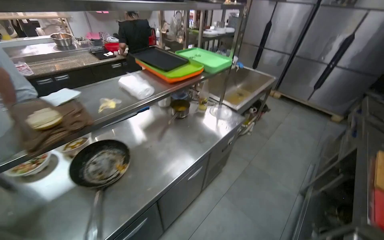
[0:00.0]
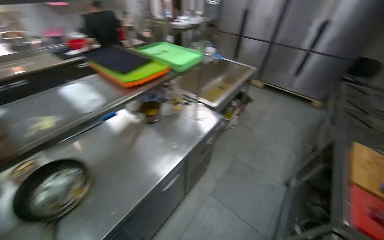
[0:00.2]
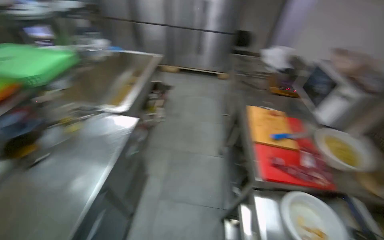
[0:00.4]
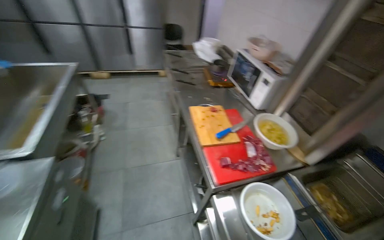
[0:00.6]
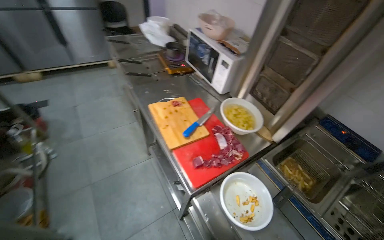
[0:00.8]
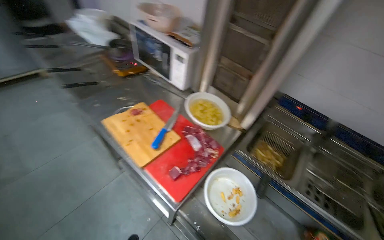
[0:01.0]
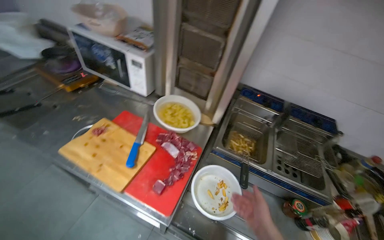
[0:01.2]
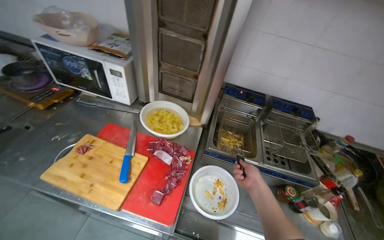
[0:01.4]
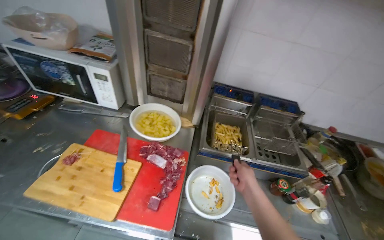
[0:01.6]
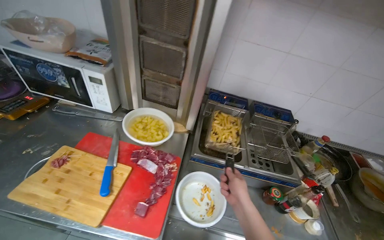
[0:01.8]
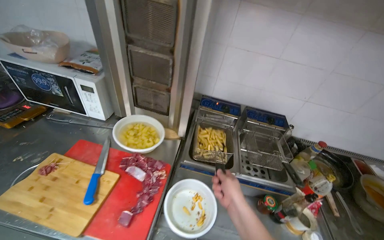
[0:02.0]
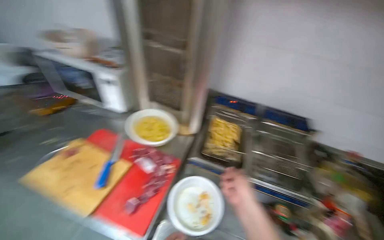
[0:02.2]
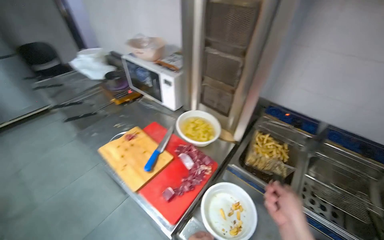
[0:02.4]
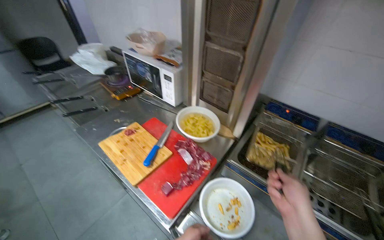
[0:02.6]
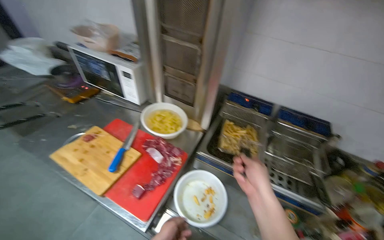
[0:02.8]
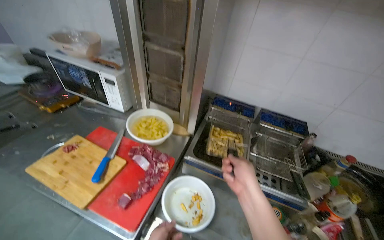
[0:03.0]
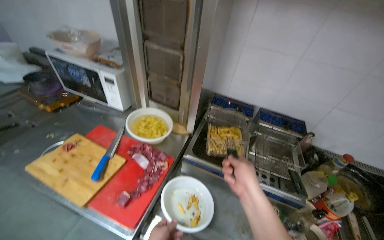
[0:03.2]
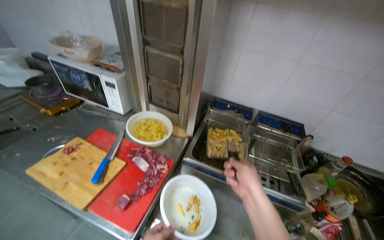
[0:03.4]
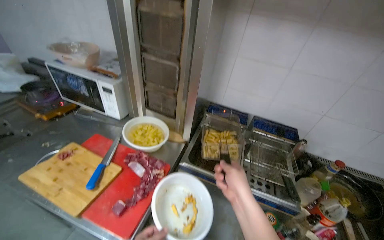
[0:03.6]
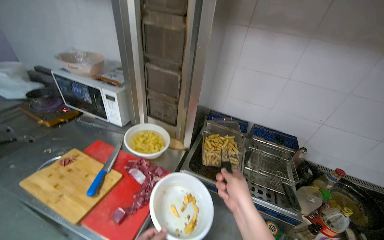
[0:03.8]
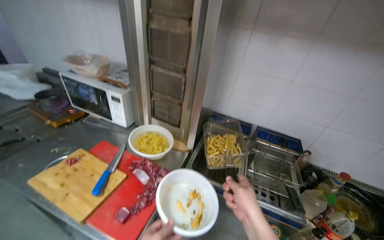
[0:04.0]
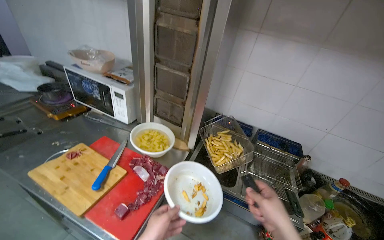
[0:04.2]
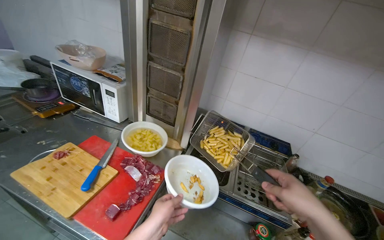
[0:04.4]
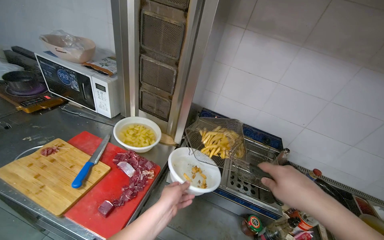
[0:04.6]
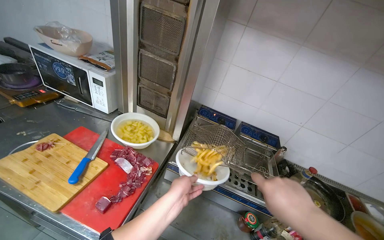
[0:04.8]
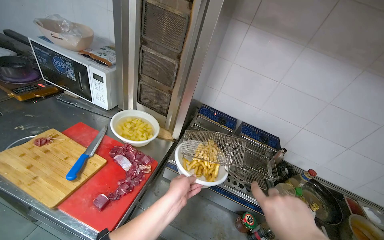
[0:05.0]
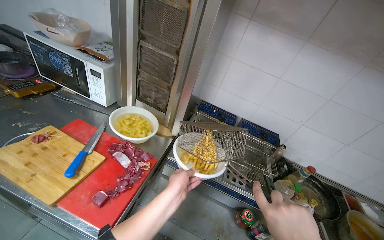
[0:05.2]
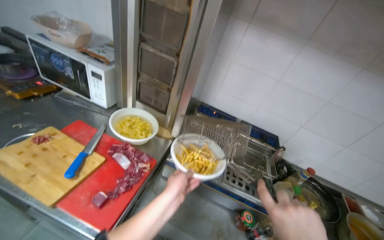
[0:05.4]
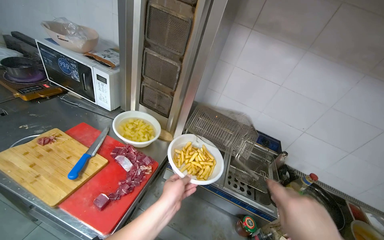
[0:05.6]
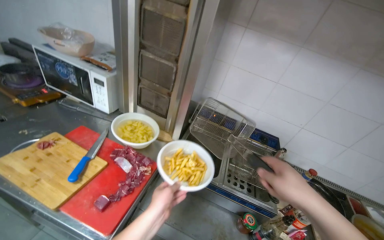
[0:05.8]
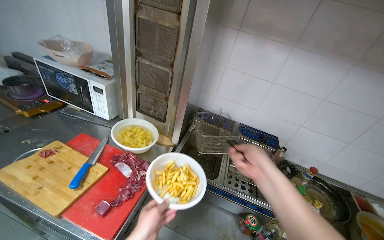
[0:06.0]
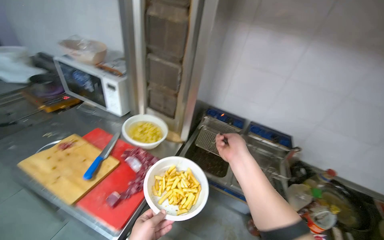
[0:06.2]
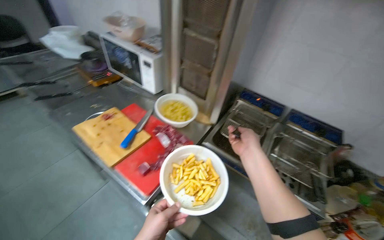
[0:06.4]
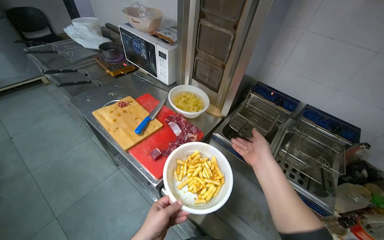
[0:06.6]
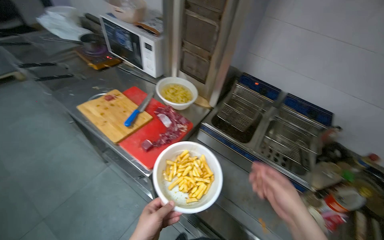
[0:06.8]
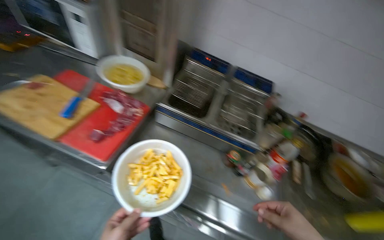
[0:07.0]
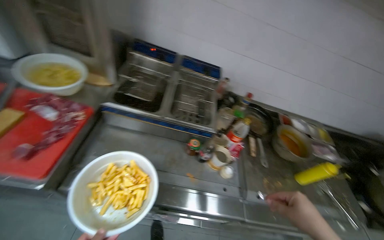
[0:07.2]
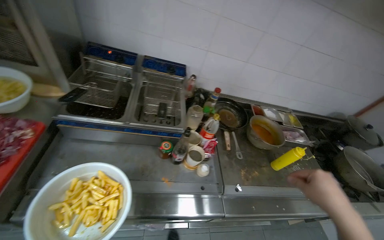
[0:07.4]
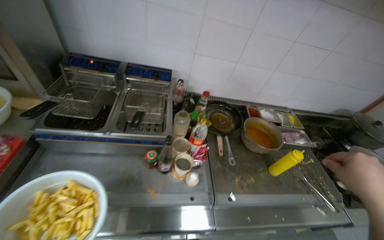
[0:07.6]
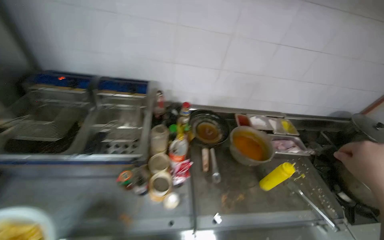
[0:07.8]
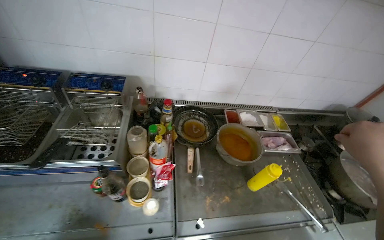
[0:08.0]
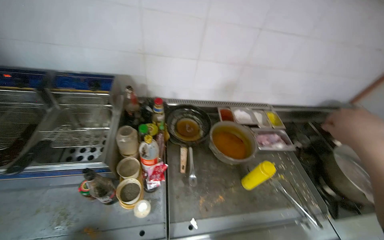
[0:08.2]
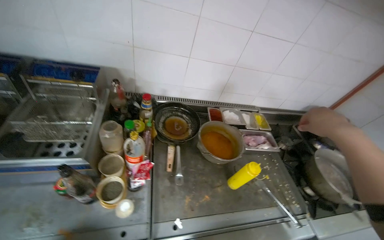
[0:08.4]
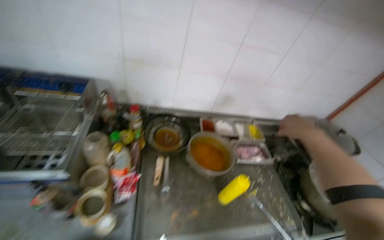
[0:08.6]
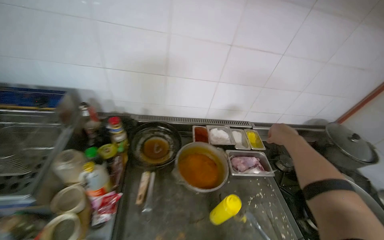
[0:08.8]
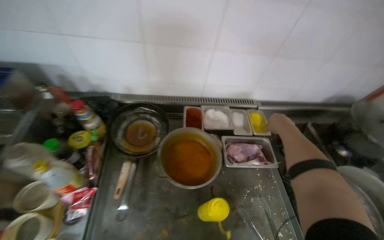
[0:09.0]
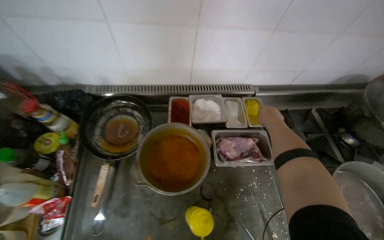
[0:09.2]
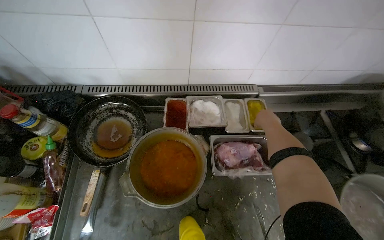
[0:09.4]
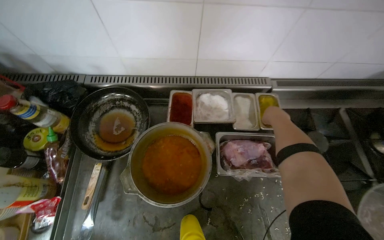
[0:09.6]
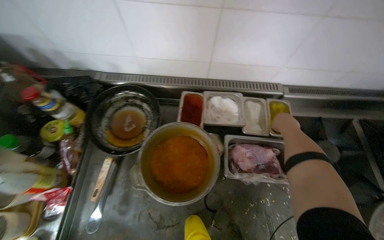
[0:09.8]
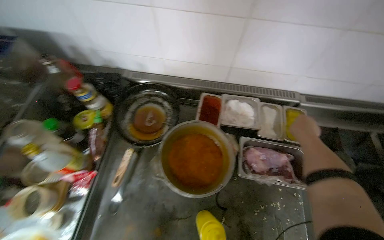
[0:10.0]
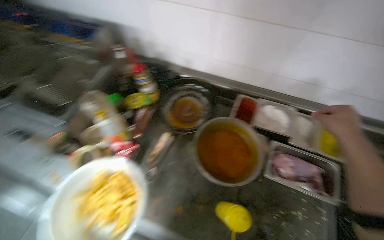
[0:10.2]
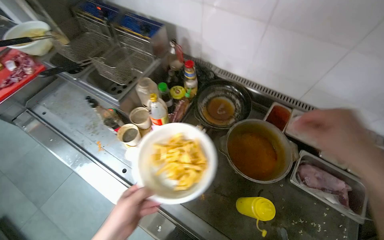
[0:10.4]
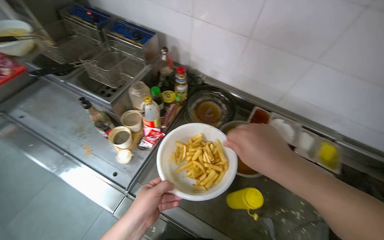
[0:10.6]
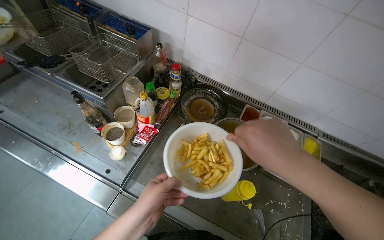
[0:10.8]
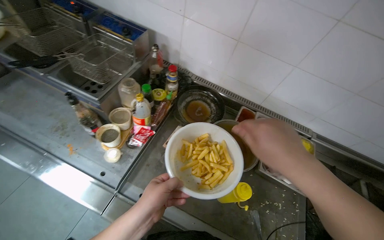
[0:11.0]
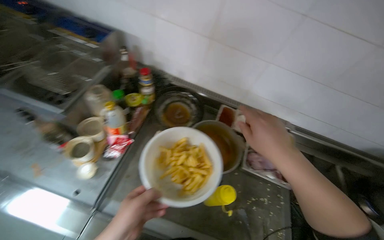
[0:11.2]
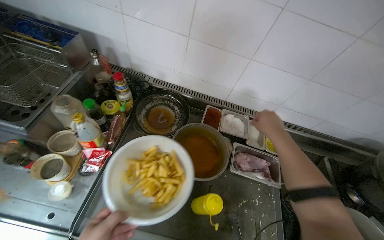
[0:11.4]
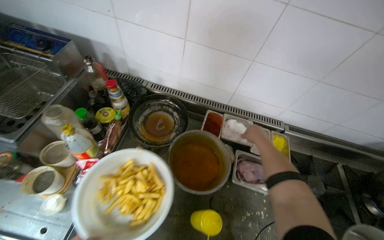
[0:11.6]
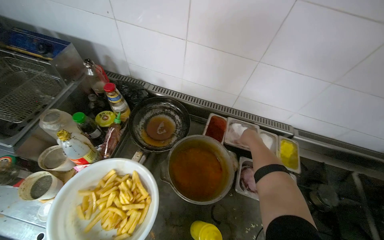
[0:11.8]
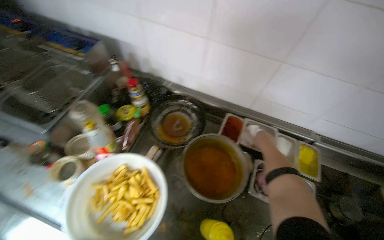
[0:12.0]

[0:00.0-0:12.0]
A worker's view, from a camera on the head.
Job: preparing food.
The whole recording: Seasoning Fried Potatoes. The worker places fried potatoes into a bowl and adds seasoning.
0:00.0 to 0:01.6: The camera is carried roughly 90 cm. The head turns to the right by some 125 degrees. The wearer looks approximately 20 degrees further downward.
0:03.0 to 0:04.4: The right hand is displaced to the right and nearer to the camera by about 15 cm.
0:06.0 to 0:07.6: The head rotates roughly 25 degrees to the right. The wearer looks roughly 20 degrees further downward.
0:07.6 to 0:09.0: The head travels approximately 70 cm.
0:09.0 to 0:10.4: The wearer looks some 35 degrees further to the left.
0:10.4 to 0:12.0: The right hand travels farther from the camera by some 35 cm.

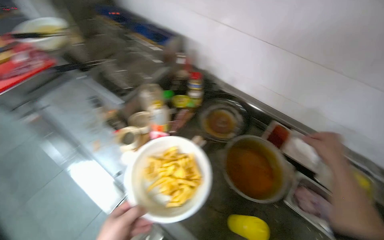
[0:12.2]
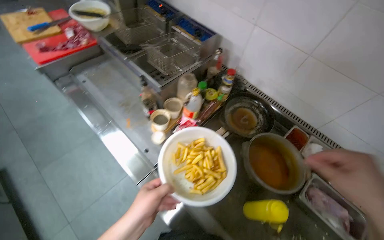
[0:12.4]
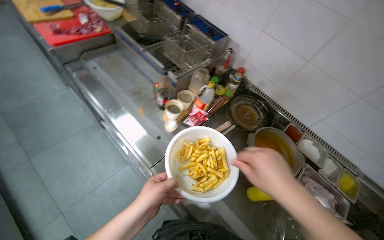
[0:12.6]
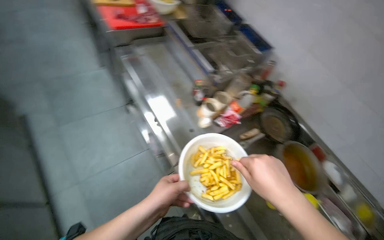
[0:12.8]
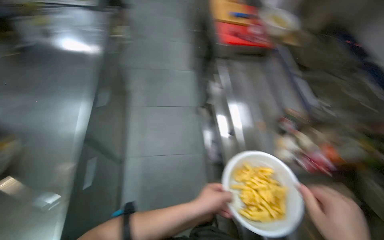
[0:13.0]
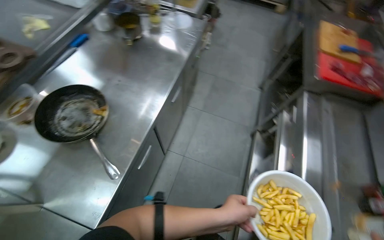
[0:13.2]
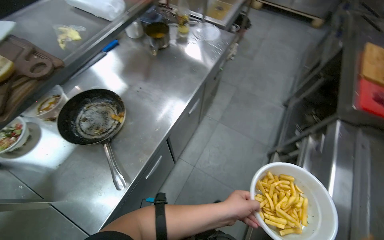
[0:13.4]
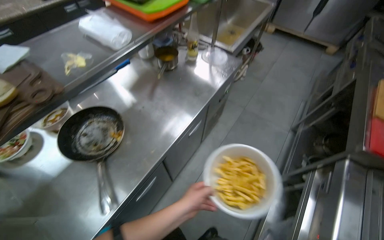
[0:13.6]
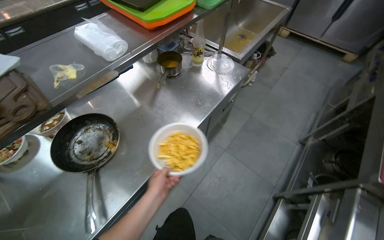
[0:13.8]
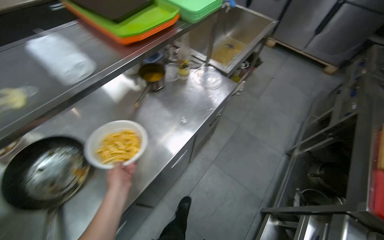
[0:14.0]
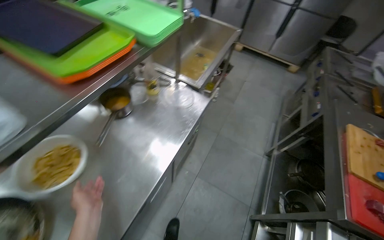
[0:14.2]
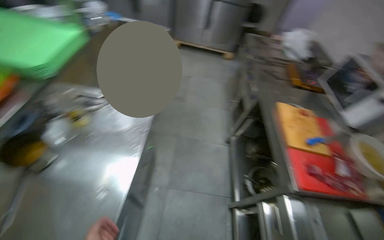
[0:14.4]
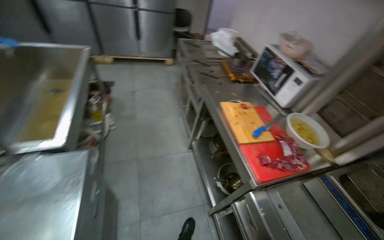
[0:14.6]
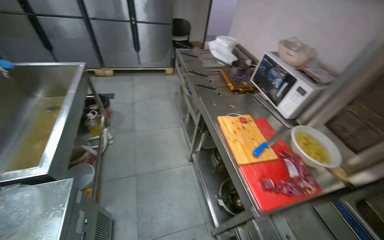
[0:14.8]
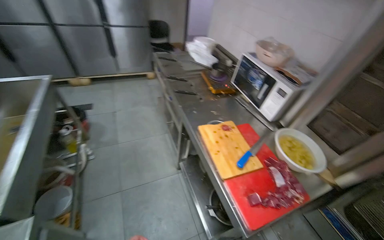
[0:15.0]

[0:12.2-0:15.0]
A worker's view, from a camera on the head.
Job: preparing food.
The whole recording: Seasoning Fried Potatoes. The worker places fried potatoes into a bowl and adds seasoning.
0:12.2 to 0:13.6: The camera travels some 70 cm. The head rotates roughly 65 degrees to the left.
0:13.6 to 0:15.0: The camera travels roughly 80 cm. The wearer's head swings roughly 55 degrees to the right.

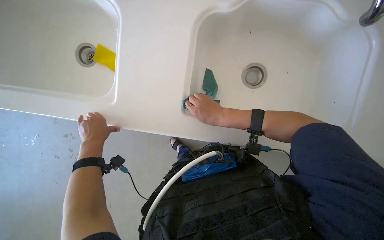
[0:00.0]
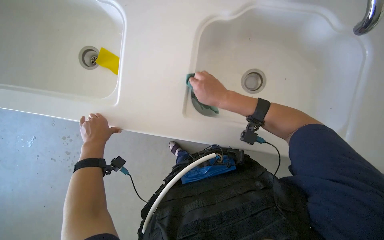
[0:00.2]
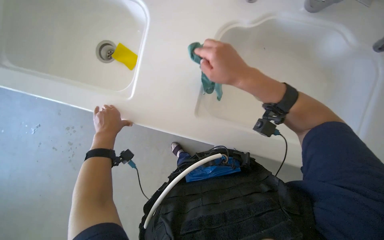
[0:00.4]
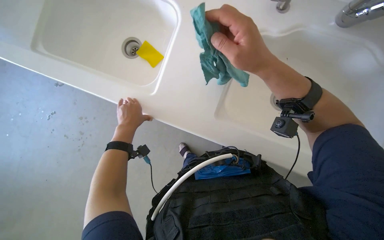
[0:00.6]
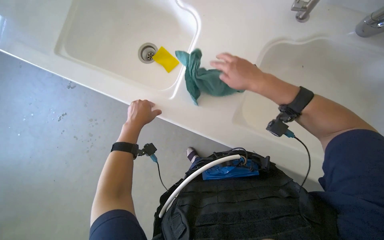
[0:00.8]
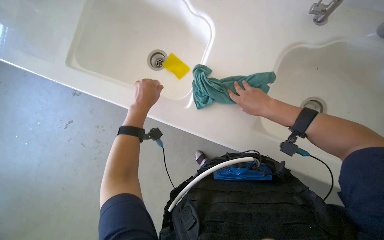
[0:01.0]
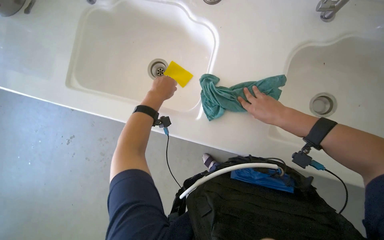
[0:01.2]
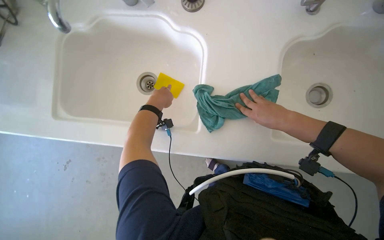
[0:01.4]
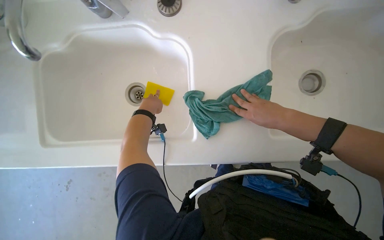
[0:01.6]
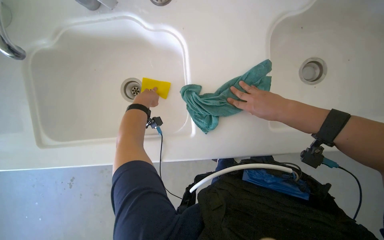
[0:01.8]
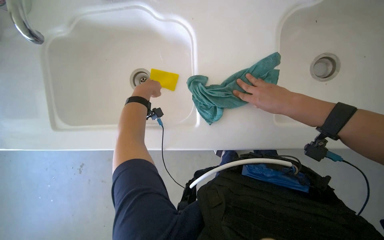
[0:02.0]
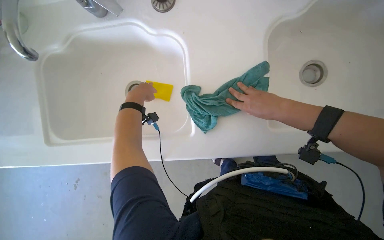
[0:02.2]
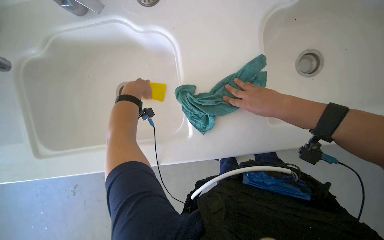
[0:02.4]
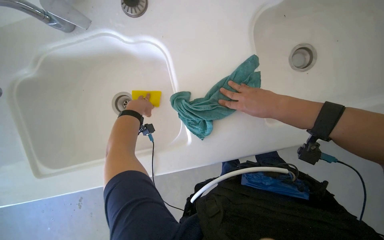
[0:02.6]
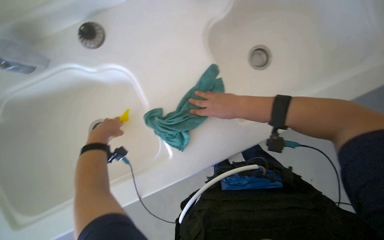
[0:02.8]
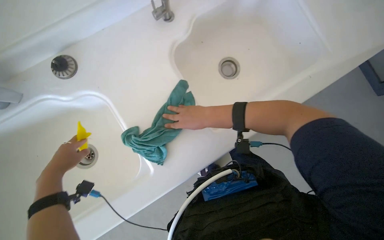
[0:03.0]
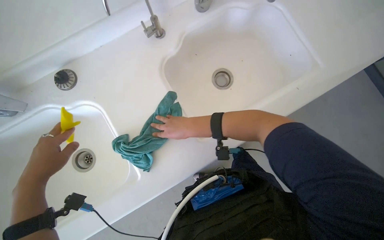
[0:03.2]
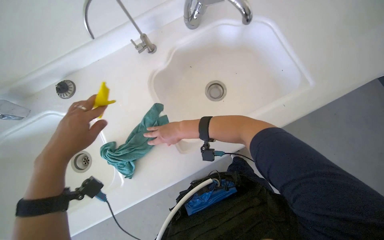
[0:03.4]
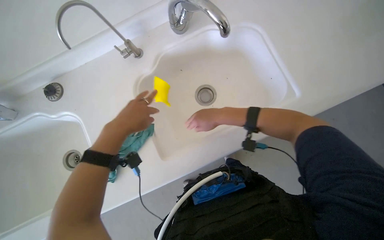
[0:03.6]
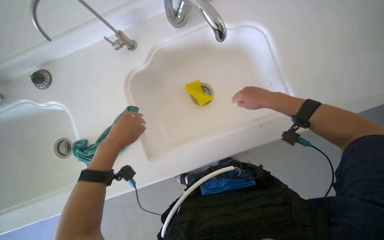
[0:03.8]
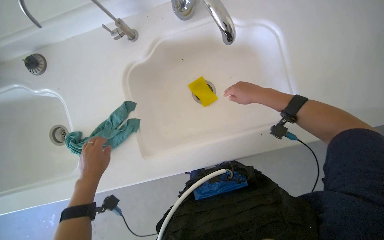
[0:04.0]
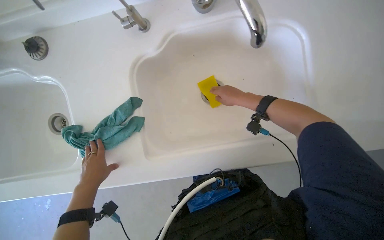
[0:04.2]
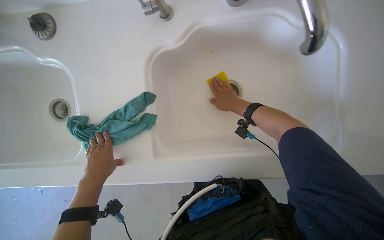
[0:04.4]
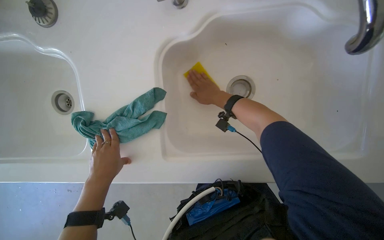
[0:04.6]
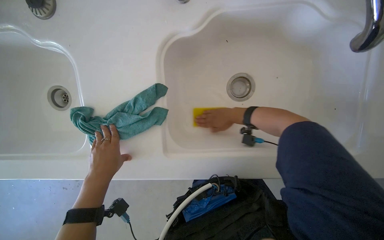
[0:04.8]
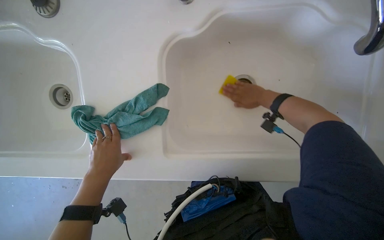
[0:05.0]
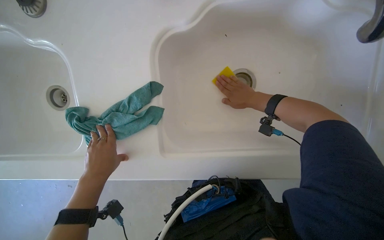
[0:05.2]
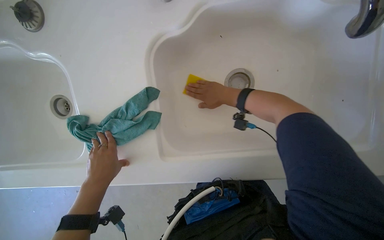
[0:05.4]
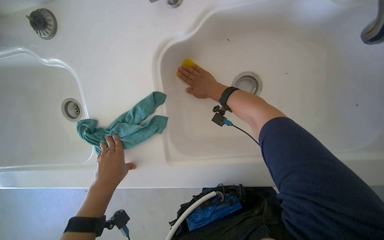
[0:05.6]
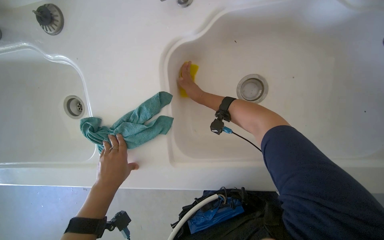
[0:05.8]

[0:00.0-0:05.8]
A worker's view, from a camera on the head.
Job: cleaning kitchen.
The whole recording: Scrubbing kitchen sink. The worker scrubs the kitchen sink with a yellow sponge.
0:00.0 to 0:01.4: The left hand heads up the picture, covering about 20 cm.
0:01.4 to 0:02.8: The scene rotates counterclockwise by approximately 30 degrees.
0:02.8 to 0:04.4: The right hand is displaced farther from the camera by about 15 cm, and reaches about 5 cm to the left, then returns.
0:04.4 to 0:05.8: The right hand swings left and right, roughly 20 cm each way, with 2 reversals.
